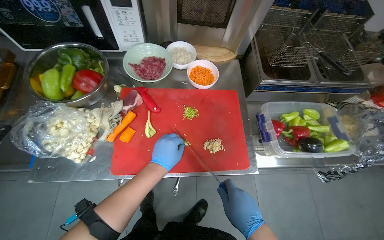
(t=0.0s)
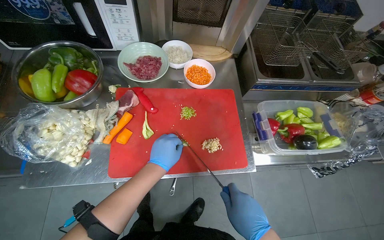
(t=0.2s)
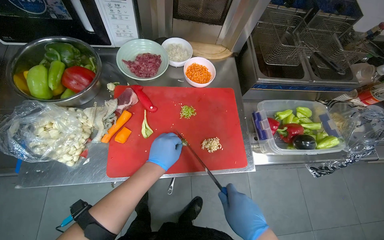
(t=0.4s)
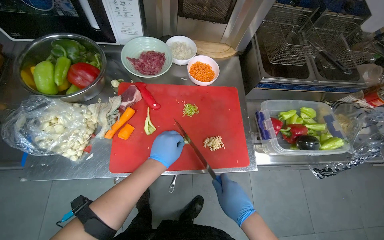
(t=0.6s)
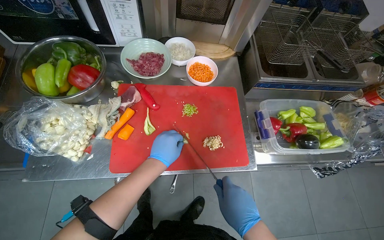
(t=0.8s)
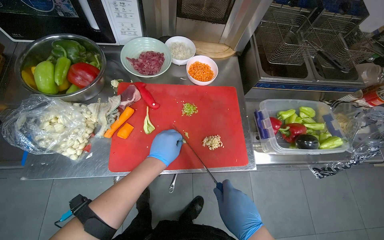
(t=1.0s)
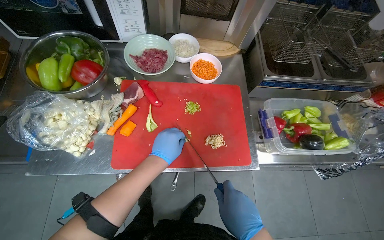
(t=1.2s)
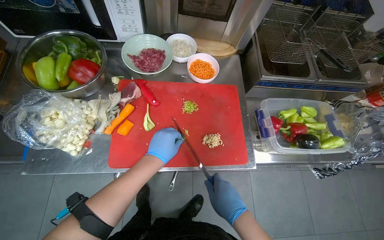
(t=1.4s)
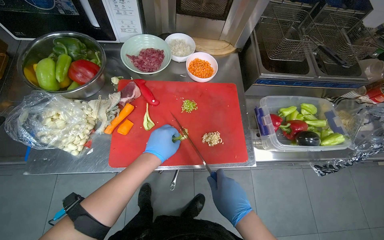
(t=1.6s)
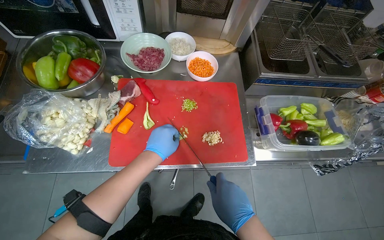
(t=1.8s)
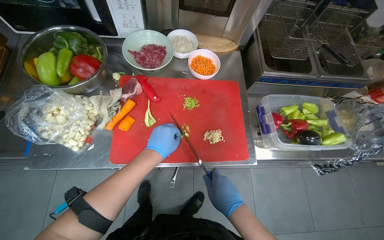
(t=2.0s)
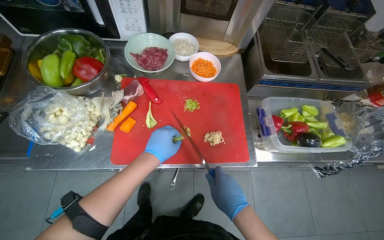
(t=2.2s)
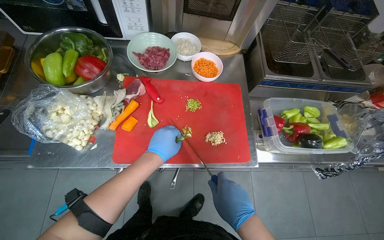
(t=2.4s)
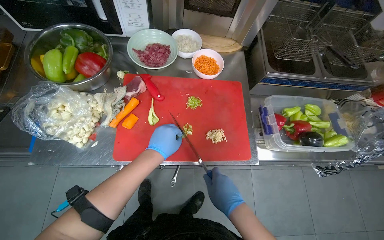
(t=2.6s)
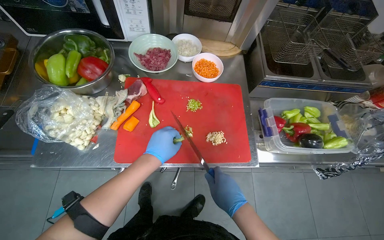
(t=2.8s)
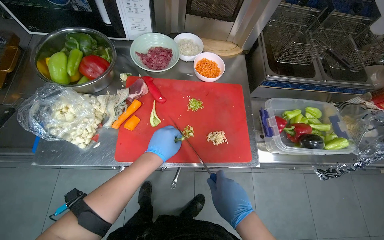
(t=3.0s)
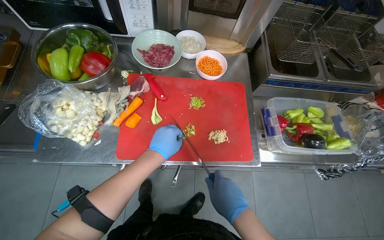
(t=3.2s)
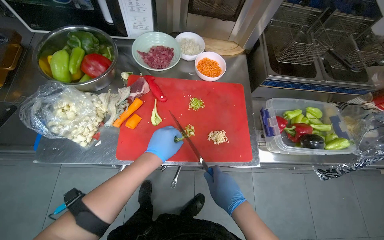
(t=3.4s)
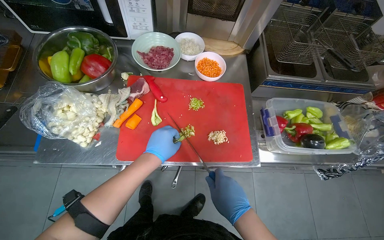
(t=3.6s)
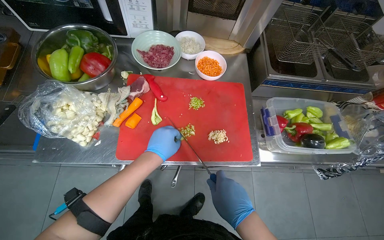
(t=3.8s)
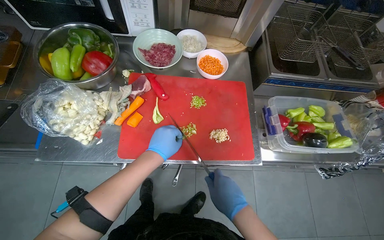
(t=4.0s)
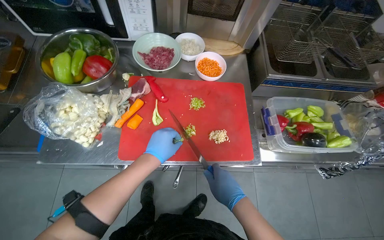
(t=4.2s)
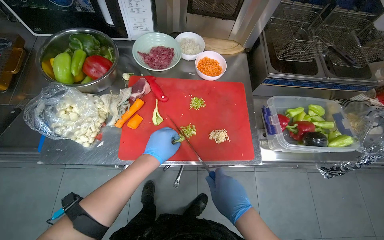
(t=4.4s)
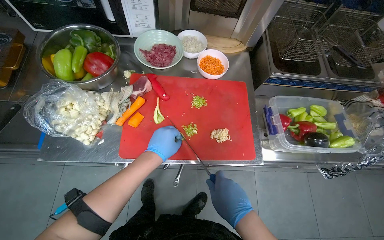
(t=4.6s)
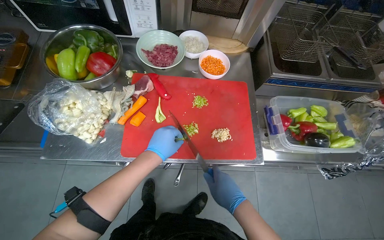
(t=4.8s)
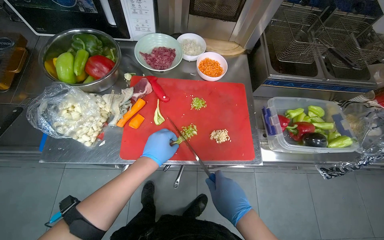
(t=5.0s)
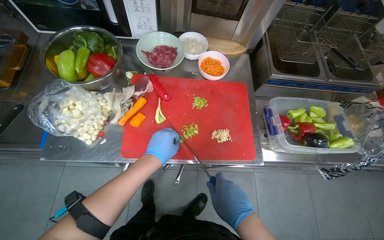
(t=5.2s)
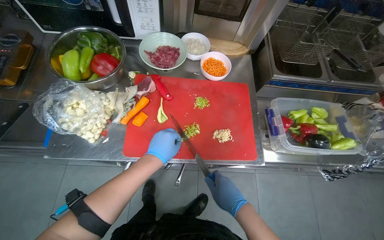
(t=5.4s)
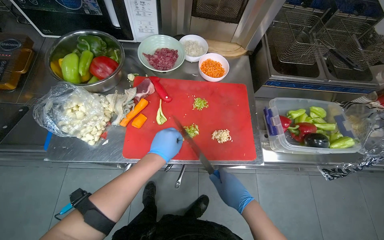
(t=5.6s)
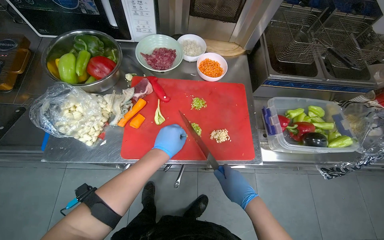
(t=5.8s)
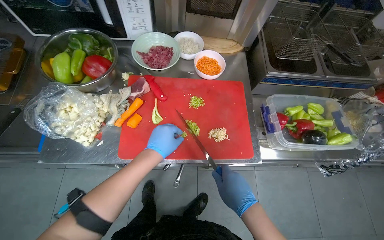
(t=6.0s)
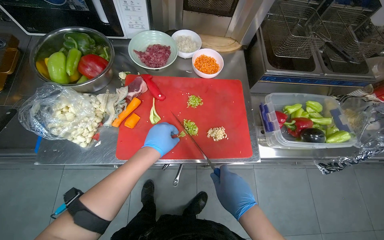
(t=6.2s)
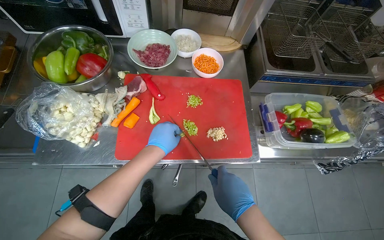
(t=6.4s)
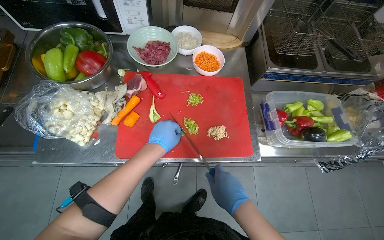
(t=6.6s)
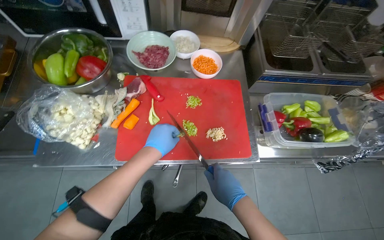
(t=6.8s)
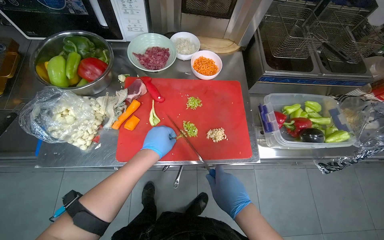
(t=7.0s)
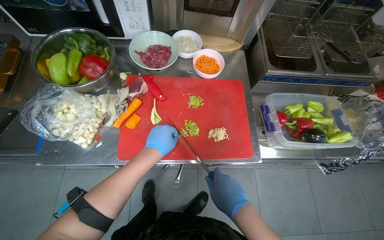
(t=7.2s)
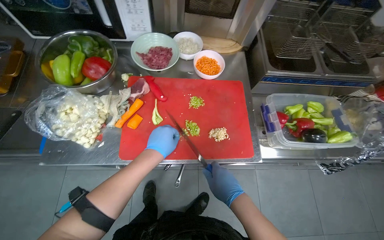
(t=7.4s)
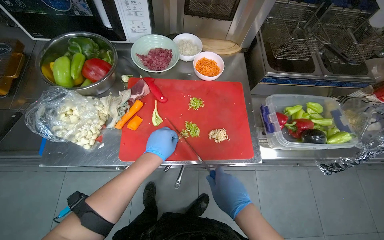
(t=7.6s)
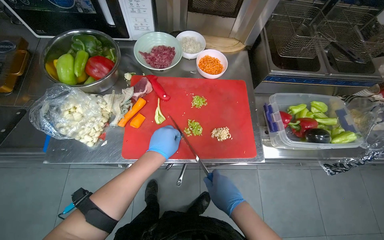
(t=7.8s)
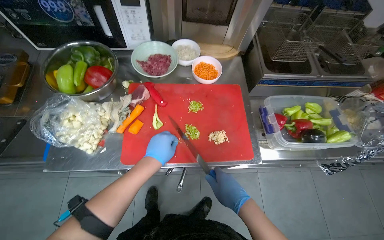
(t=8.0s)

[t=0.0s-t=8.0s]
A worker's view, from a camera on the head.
Job: preparing food.
The whole recording: Slicing green peppers. The worker slices green peppers on a red cutting board.
t=0.0s to t=8.0s: The hands make small movements and keep their place.

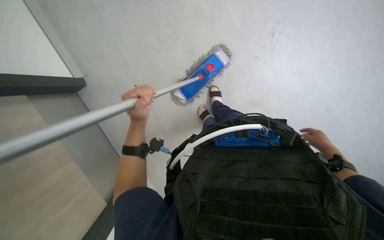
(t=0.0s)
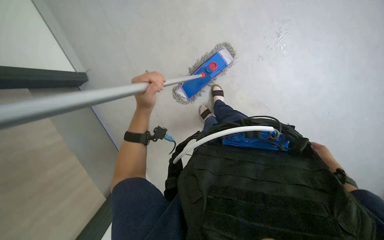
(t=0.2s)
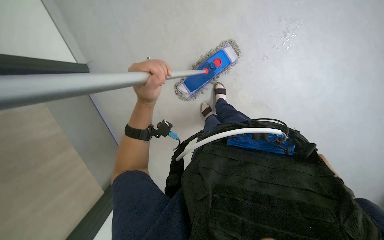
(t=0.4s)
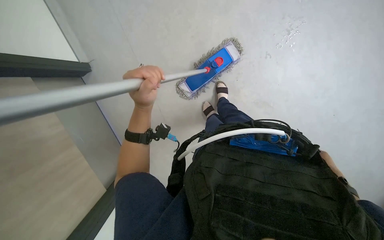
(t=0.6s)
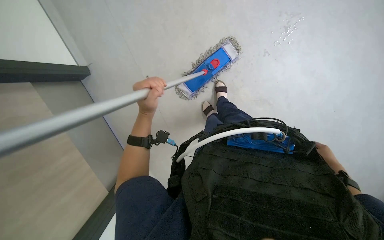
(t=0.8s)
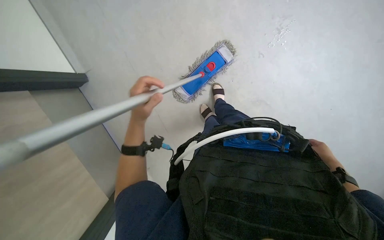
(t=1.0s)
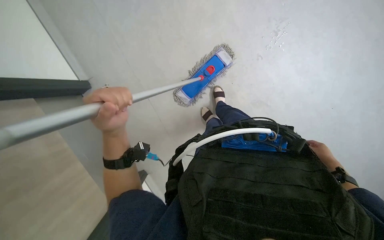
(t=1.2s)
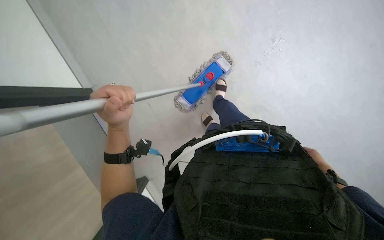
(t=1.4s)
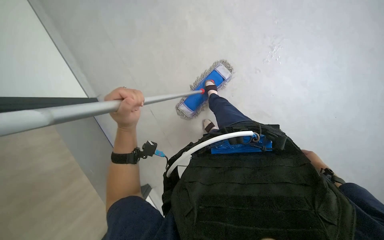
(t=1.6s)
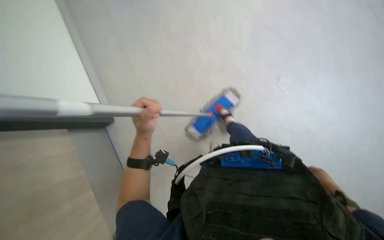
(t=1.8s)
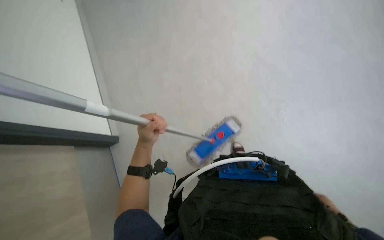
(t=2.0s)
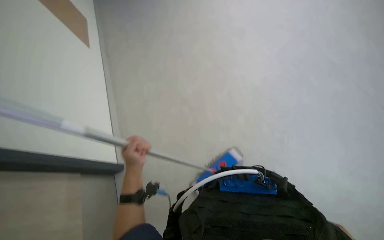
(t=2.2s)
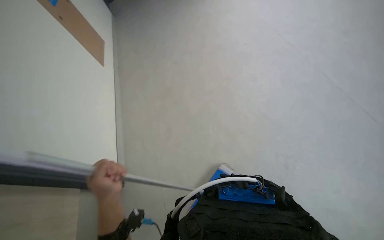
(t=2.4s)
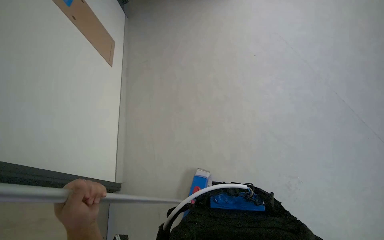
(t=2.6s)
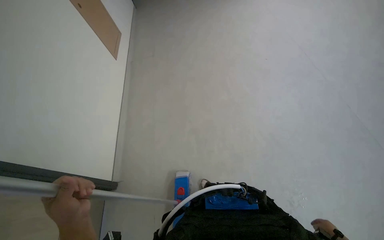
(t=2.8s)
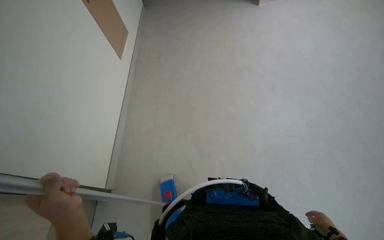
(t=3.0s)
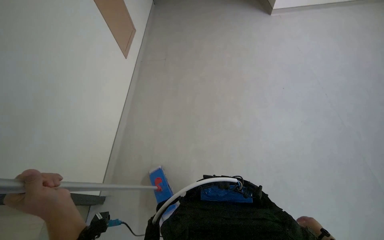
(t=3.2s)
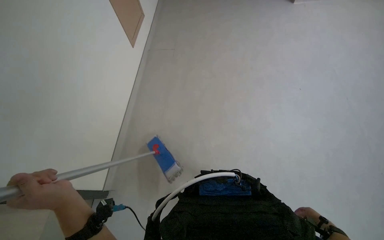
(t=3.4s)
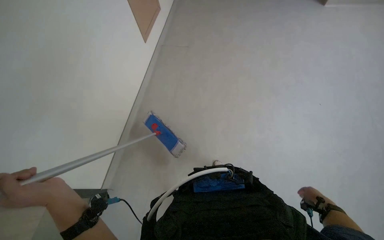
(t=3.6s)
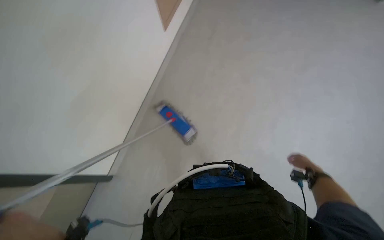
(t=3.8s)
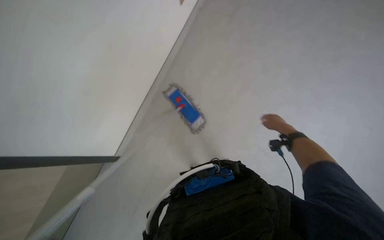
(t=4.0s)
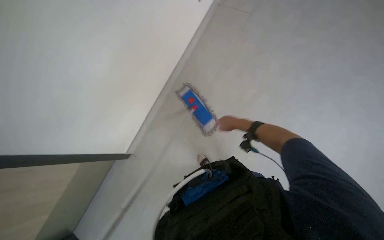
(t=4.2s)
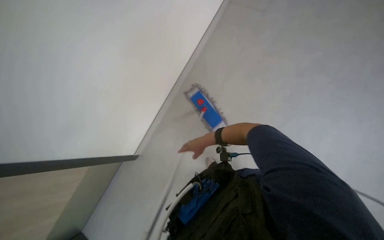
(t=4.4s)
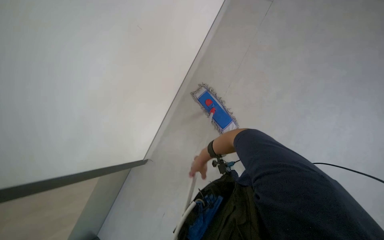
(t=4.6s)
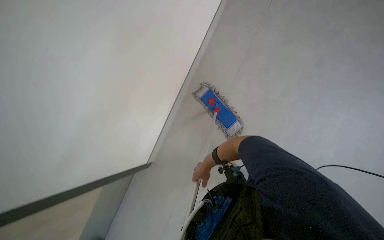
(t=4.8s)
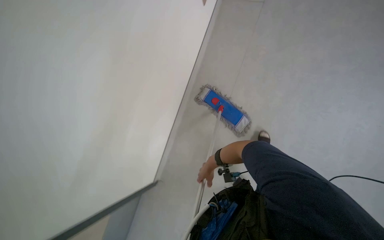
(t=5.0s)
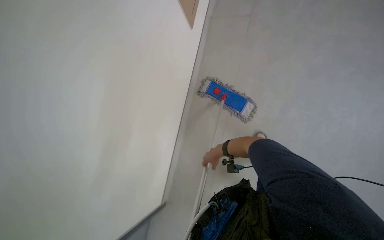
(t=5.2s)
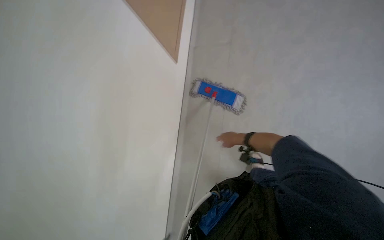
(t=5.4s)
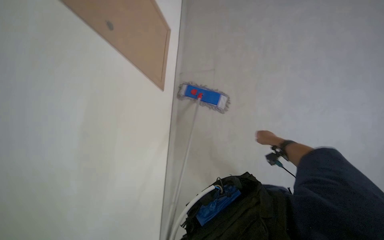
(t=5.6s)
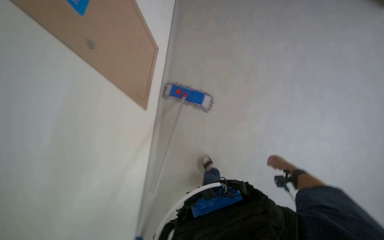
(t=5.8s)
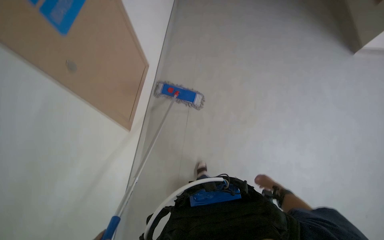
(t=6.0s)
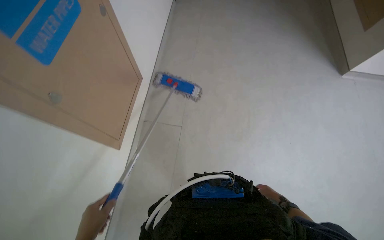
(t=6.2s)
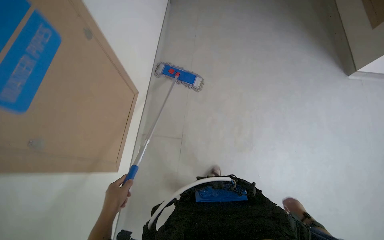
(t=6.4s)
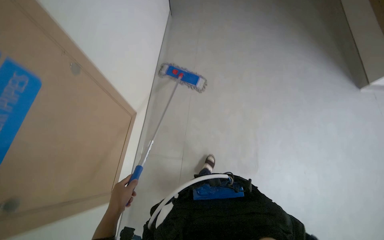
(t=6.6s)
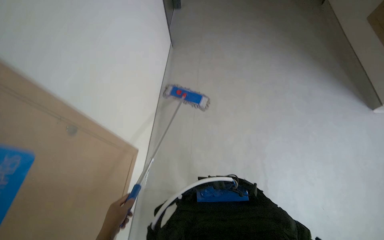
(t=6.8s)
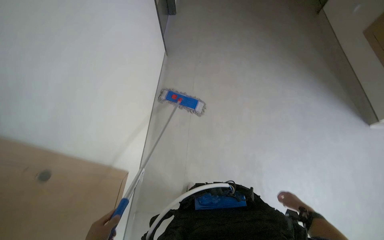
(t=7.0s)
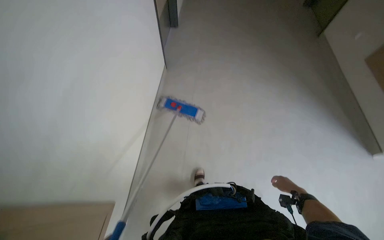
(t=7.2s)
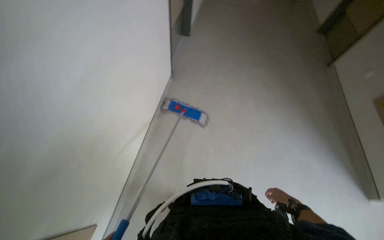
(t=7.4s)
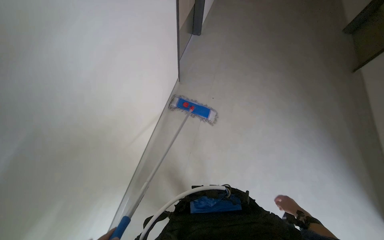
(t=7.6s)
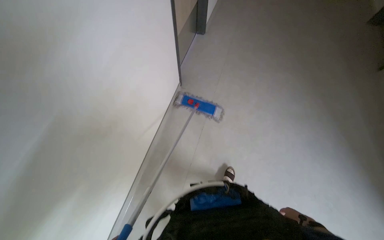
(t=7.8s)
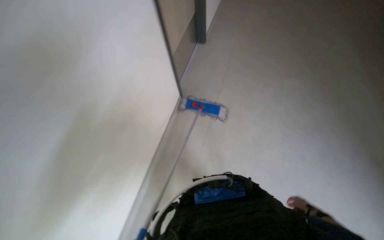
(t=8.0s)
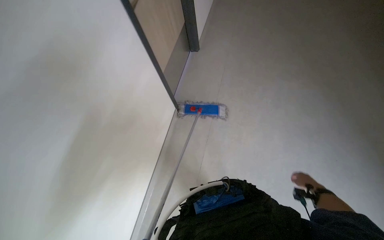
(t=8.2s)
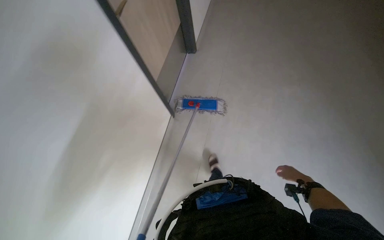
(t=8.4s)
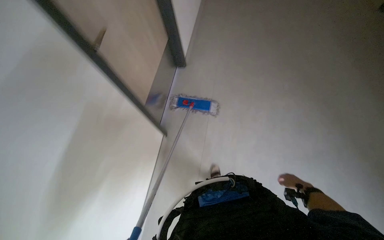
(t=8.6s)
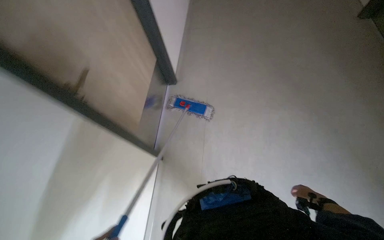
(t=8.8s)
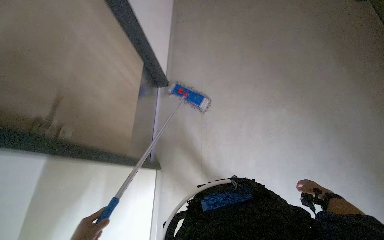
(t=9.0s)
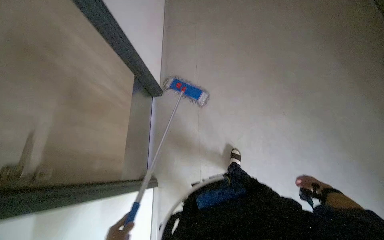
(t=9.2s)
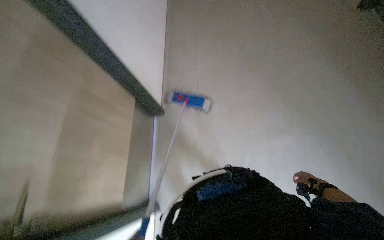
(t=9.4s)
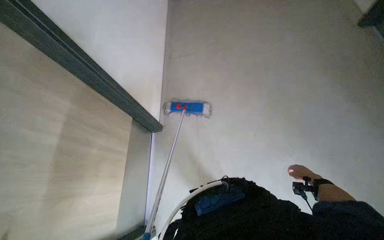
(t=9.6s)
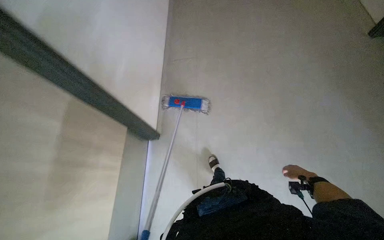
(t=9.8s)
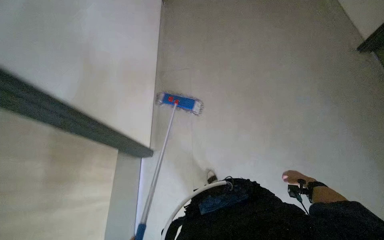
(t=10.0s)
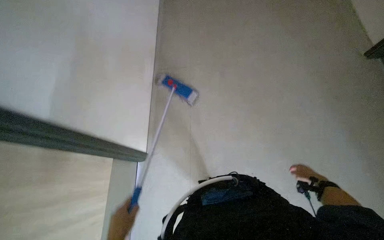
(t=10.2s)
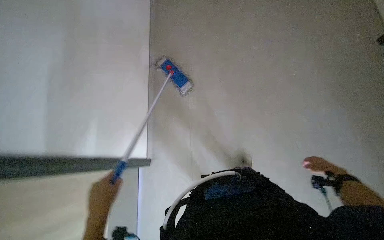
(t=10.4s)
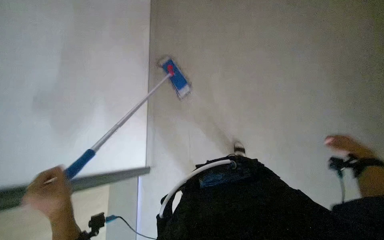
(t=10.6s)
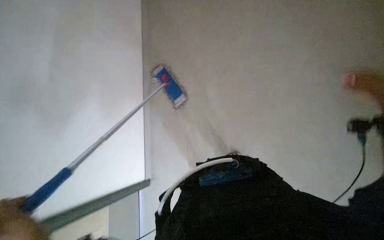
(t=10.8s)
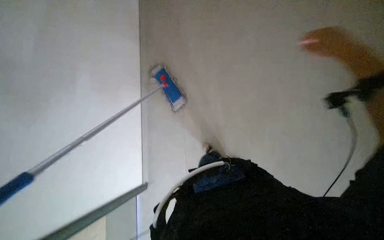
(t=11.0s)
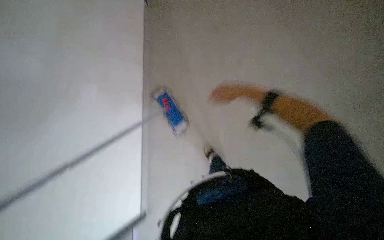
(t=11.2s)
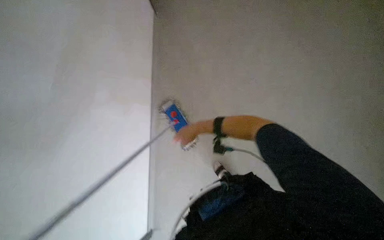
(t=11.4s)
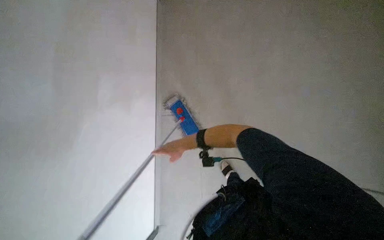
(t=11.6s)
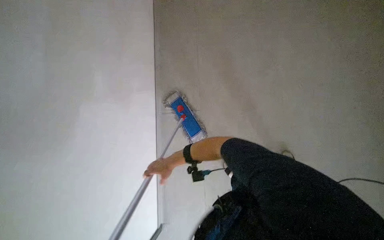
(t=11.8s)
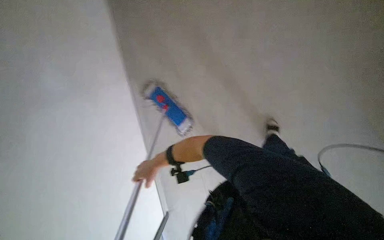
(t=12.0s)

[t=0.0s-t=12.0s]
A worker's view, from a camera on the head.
Job: mopping floor.
The whole recording: Mopping office floor. The worker mops the office floor, periodically detaching, rinsing, and reattaching the mop head.
t=0.0s to t=1.6s: The right hand travels nearer to the camera and back again, roughly 10 cm each way.
t=1.6s to t=3.0s: The wearer looks some 40 degrees further upward.
t=3.0s to t=4.4s: The camera is aimed approximately 20 degrees further to the left. The wearer looks approximately 10 degrees further downward. The right hand shifts some 60 cm to the left, farther from the camera and up the picture.
t=4.4s to t=6.0s: The right hand heads to the right and down the picture, covering approximately 30 cm.
t=6.0s to t=7.6s: The view tilts about 10 degrees upward.
t=7.6s to t=9.0s: The right hand goes some 10 cm to the right, and moves roughly 5 cm up the picture and comes back.
t=9.0s to t=10.4s: The right hand moves nearer to the camera and up the picture, some 20 cm.
